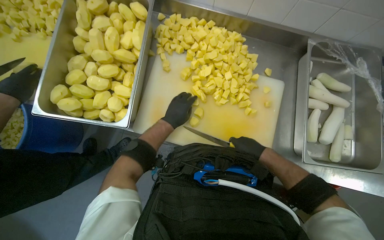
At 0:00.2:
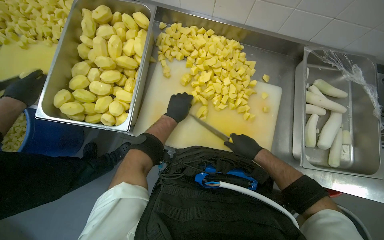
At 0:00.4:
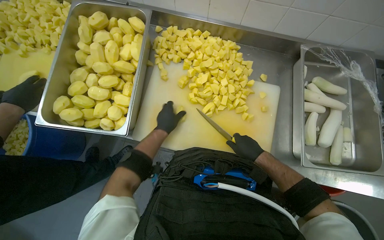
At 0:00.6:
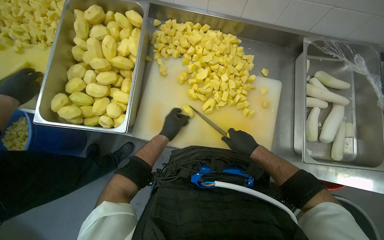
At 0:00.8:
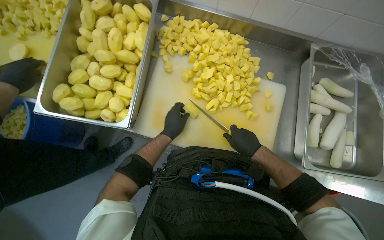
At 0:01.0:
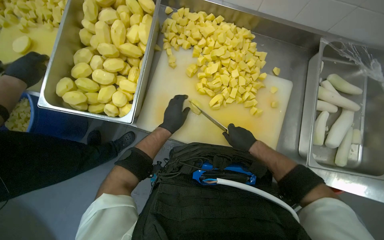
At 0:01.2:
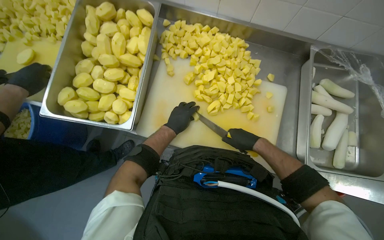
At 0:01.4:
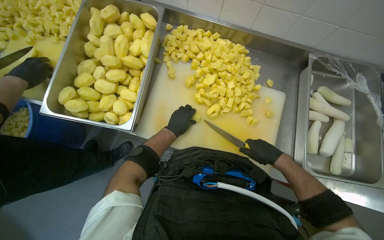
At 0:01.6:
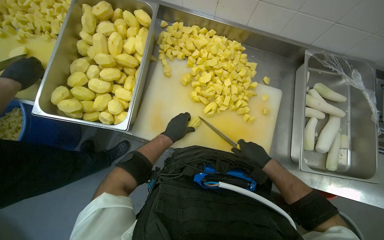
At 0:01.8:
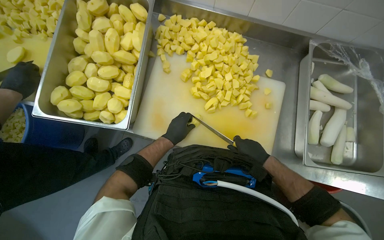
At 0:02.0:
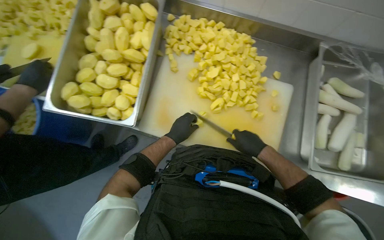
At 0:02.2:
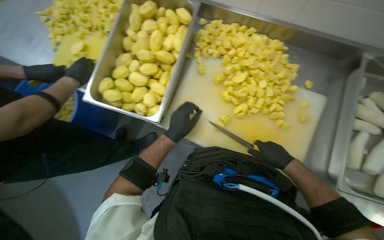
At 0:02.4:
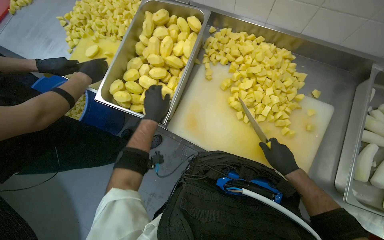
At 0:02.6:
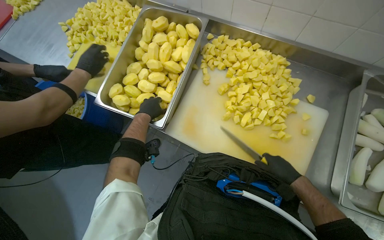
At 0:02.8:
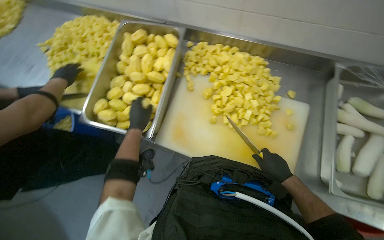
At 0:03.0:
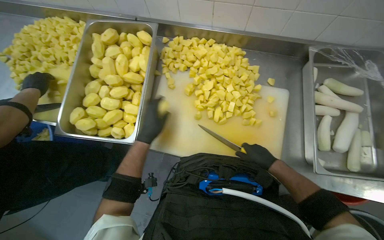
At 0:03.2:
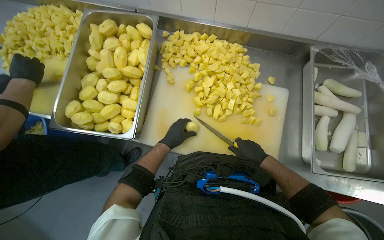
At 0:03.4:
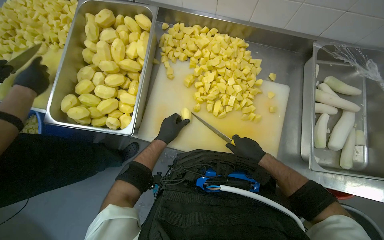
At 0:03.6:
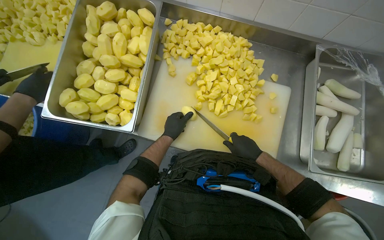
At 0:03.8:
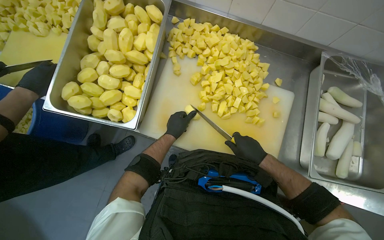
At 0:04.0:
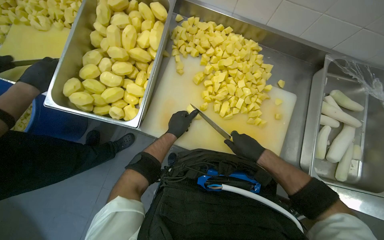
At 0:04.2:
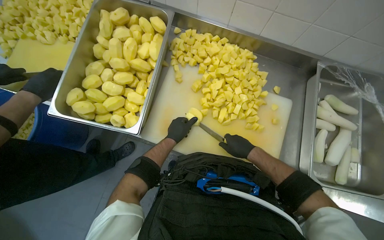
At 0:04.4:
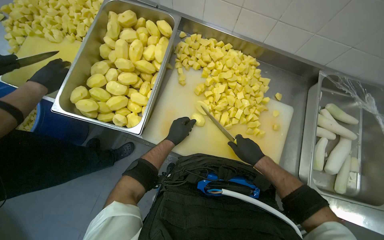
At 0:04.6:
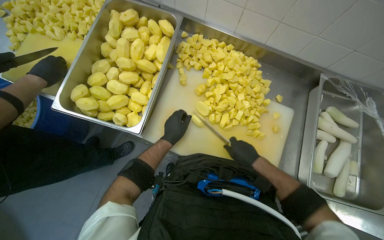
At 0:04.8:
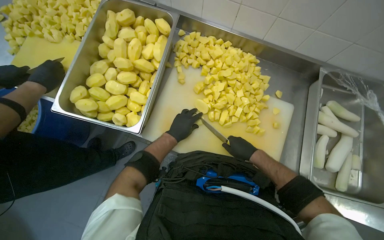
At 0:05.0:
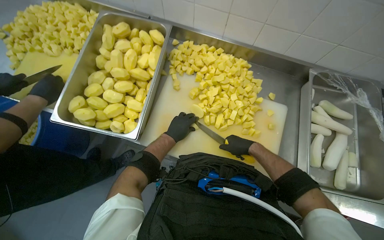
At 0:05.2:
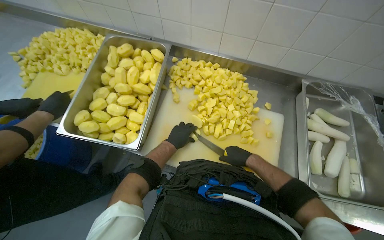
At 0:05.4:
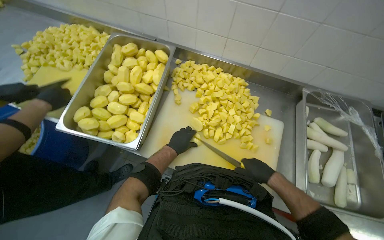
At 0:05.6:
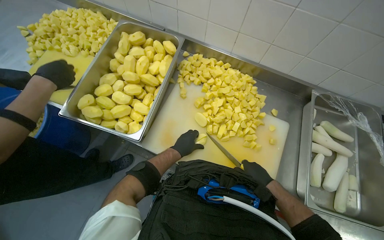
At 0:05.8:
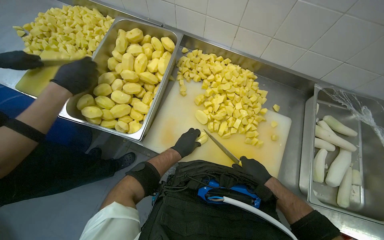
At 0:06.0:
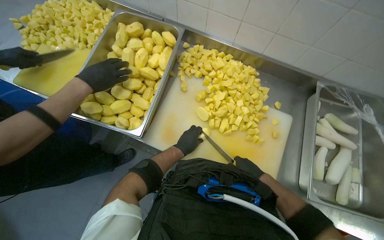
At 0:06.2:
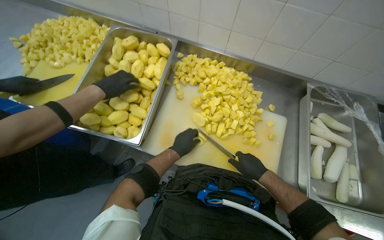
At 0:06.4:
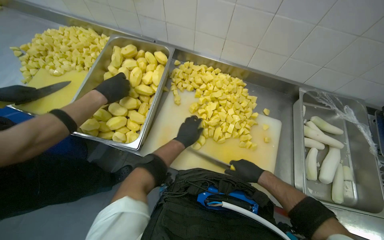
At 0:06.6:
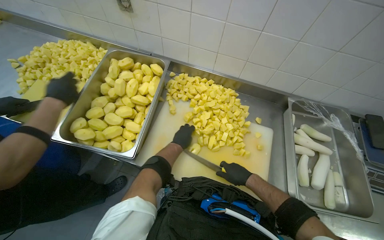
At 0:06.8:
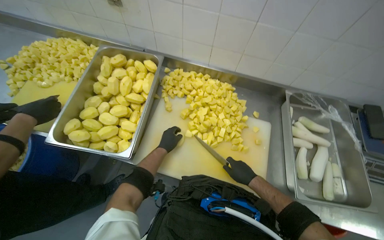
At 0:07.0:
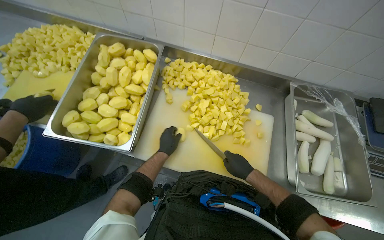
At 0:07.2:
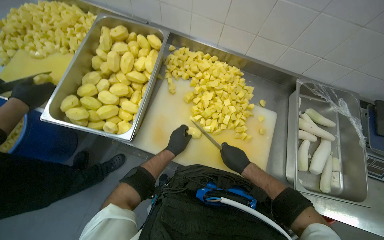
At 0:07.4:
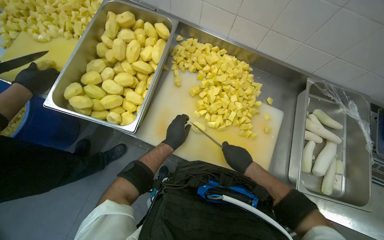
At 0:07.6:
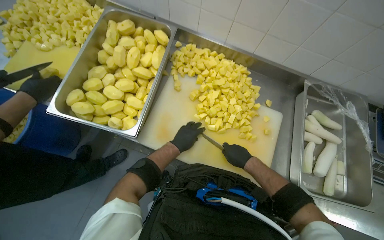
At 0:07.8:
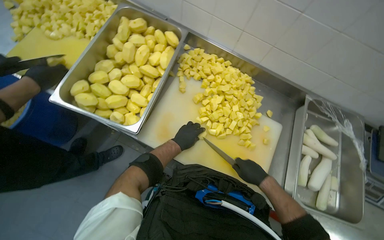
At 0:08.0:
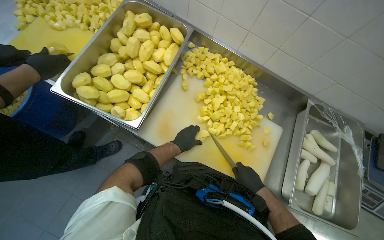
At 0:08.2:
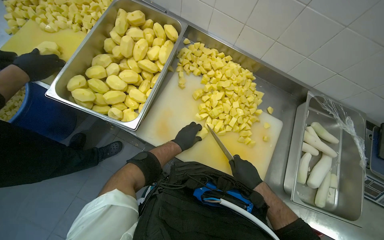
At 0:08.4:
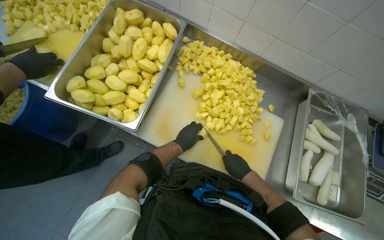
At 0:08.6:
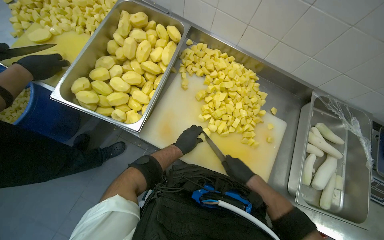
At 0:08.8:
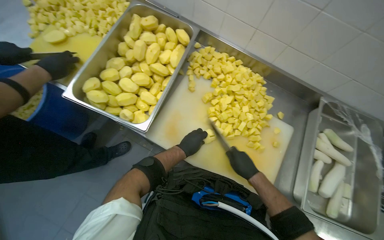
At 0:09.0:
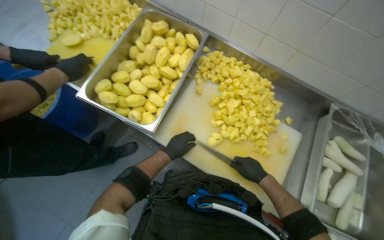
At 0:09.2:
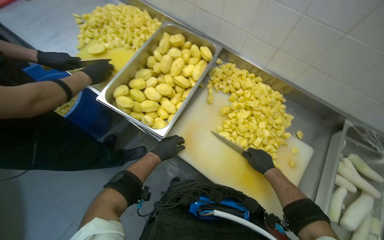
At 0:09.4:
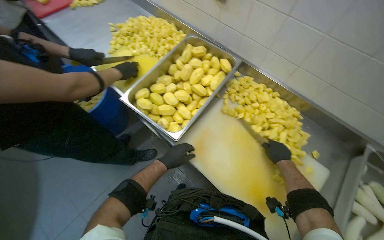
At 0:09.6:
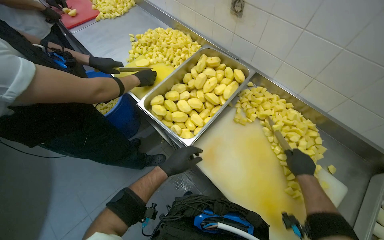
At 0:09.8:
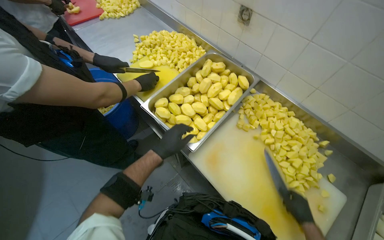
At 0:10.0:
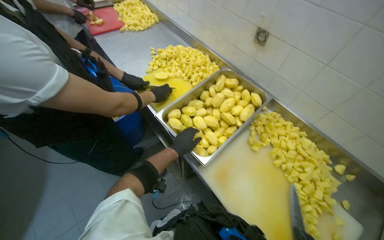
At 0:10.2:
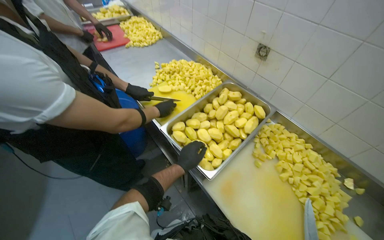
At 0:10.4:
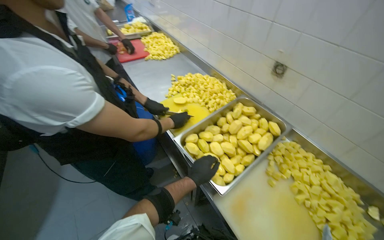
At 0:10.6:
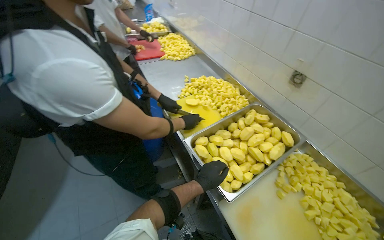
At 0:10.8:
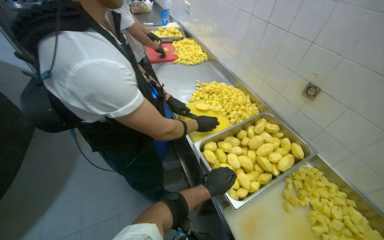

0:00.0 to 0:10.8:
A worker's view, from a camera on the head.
Job: preparing food.
The whole recording: Cutting potatoes into pieces. The worker cuts peeled potatoes into smaller pieces on a white cutting board.
0:00.0 to 0:01.6: The hands stay close to where they were, moving slightly.
0:01.6 to 0:03.0: The left hand goes about 10 cm to the left and nearer to the camera.
0:03.0 to 0:04.6: The left hand shifts some 10 cm farther from the camera.
0:04.6 to 0:07.8: The hands make small movements and keep their place.
0:07.8 to 0:09.2: The left hand moves to the left, roughly 15 cm.
0:09.2 to 0:10.8: The wearer's head swings approximately 30 degrees to the left. The wearer looks some 20 degrees further upward.

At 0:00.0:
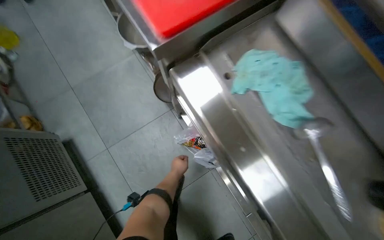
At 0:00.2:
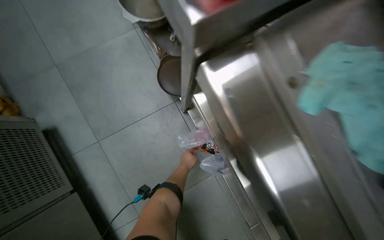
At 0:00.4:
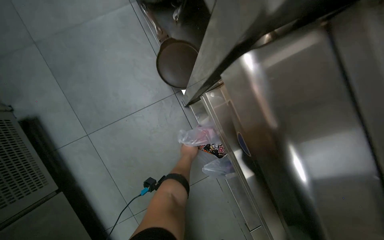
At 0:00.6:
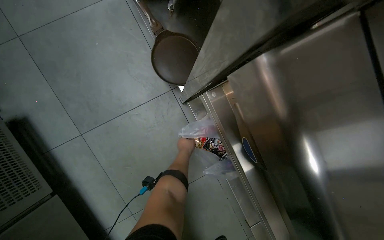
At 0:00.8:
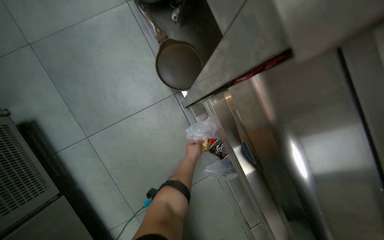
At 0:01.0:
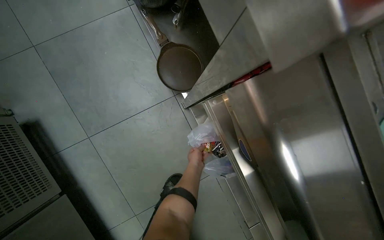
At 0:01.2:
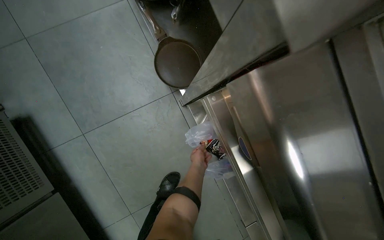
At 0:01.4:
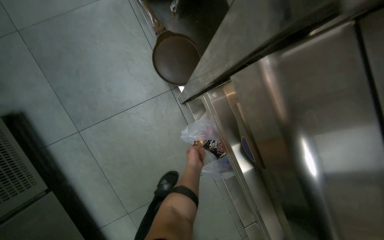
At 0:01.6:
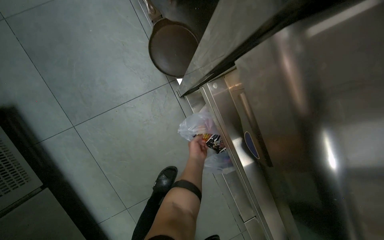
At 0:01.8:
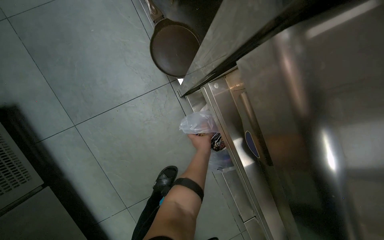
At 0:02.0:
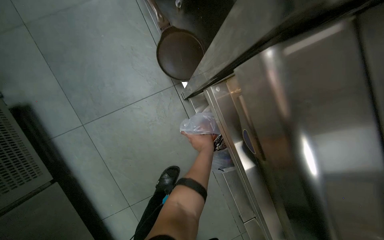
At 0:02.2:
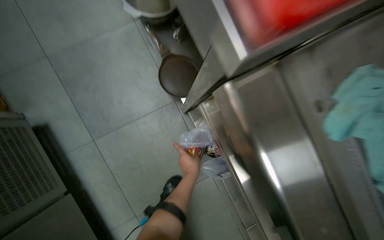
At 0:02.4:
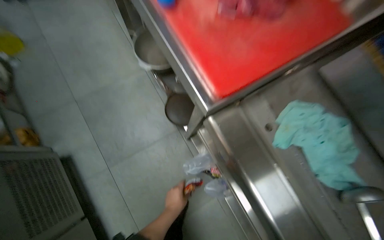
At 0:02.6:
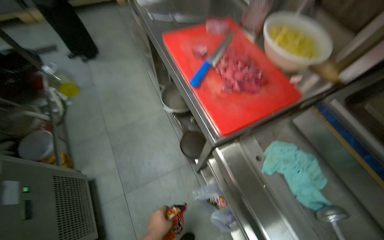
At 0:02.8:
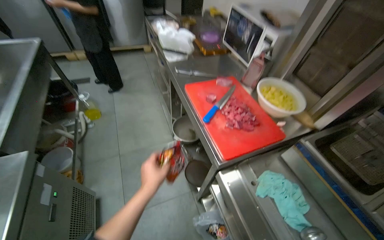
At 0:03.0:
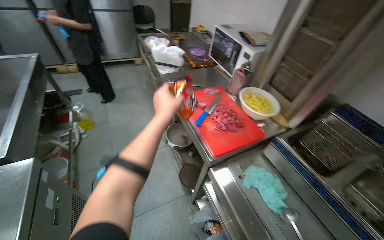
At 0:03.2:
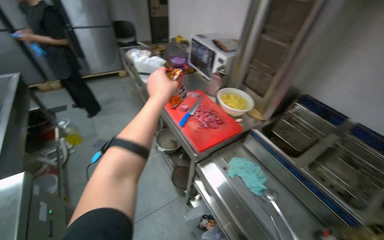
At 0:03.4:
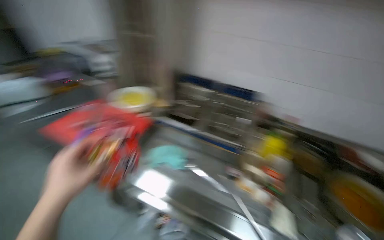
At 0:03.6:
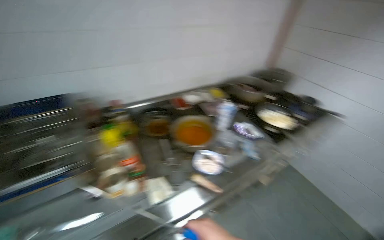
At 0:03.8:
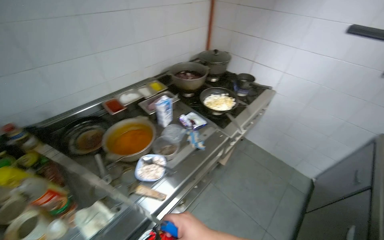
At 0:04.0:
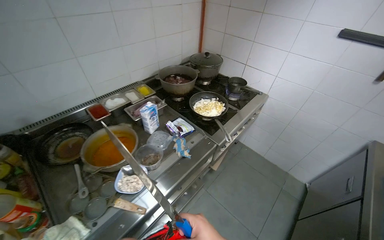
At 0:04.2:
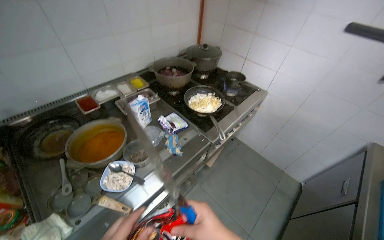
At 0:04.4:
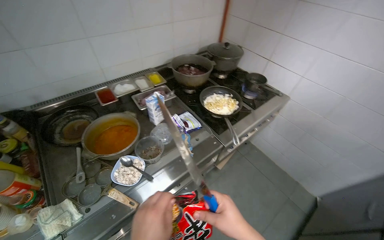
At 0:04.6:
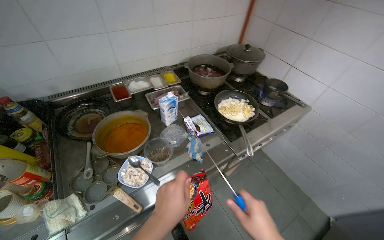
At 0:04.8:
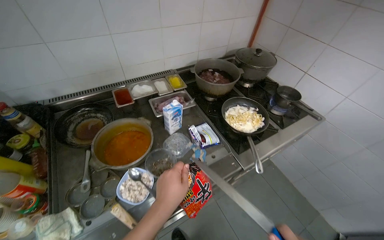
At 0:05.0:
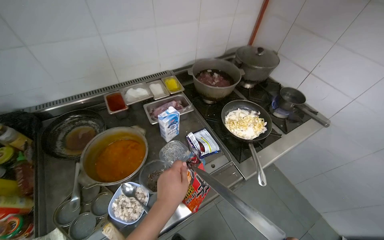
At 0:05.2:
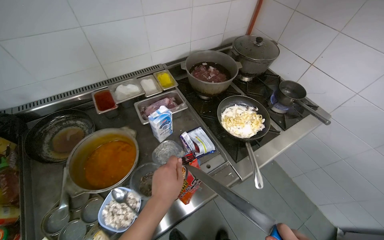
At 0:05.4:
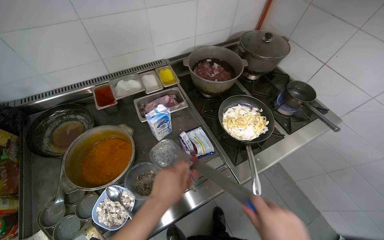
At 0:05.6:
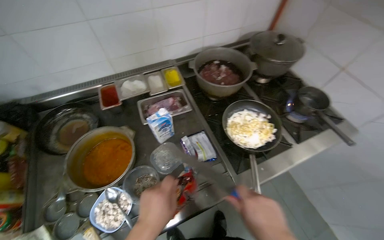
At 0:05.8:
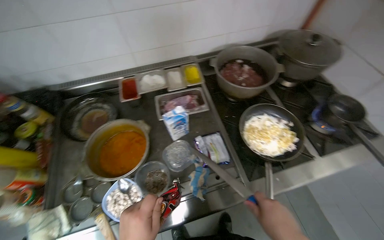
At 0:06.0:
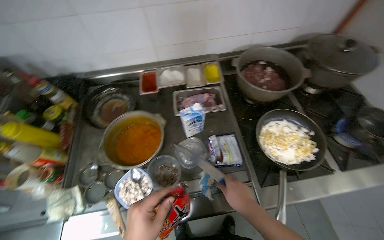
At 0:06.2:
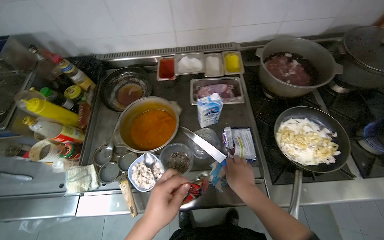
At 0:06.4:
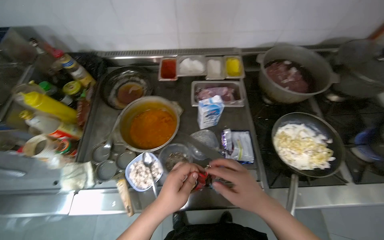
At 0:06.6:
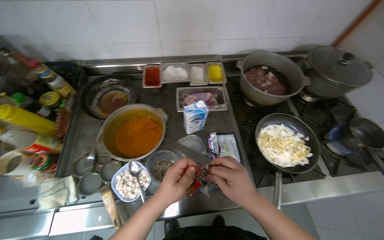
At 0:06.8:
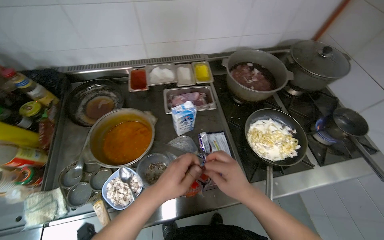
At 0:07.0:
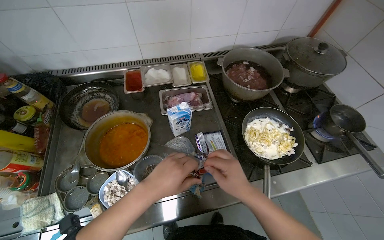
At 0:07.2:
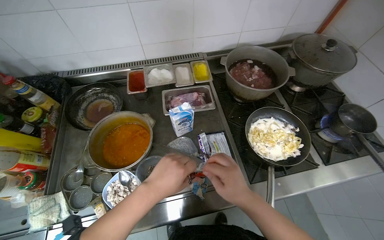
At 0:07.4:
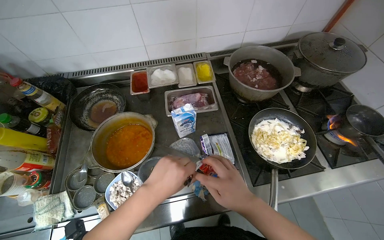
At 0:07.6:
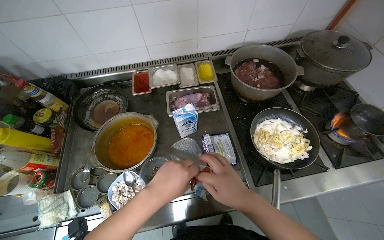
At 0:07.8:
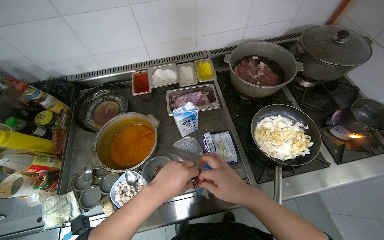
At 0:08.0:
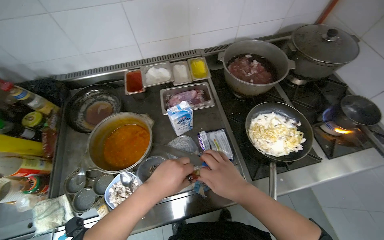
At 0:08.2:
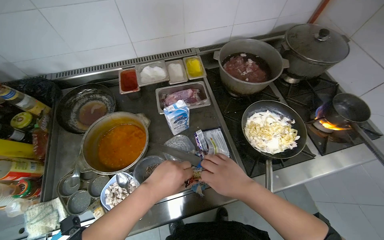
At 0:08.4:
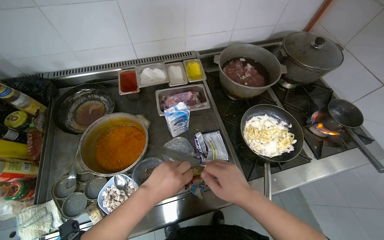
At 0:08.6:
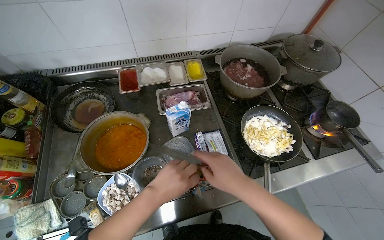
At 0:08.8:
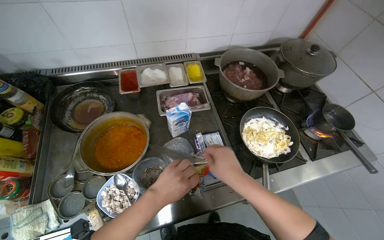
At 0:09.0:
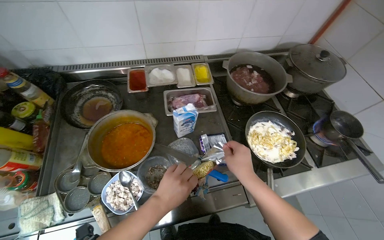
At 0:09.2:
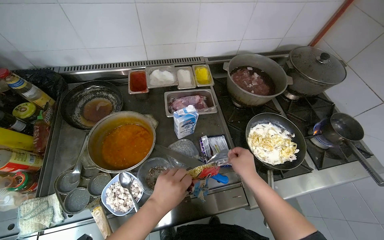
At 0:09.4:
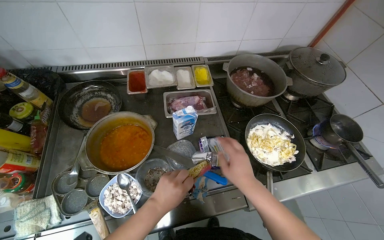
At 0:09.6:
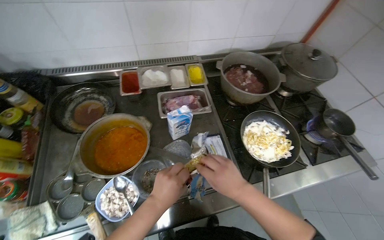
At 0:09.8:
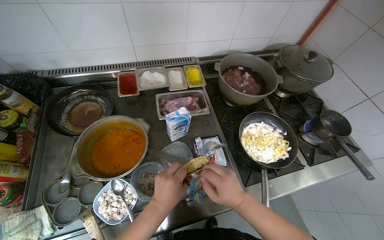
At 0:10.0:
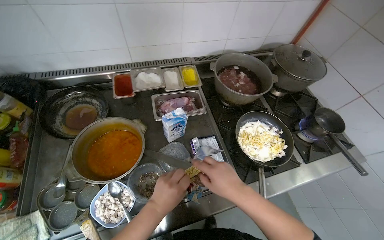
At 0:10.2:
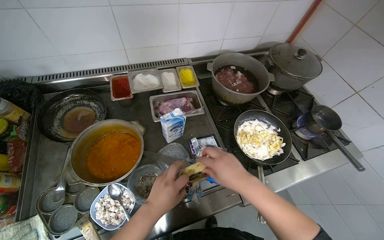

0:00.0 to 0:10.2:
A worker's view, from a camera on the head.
Job: cooking food.
The whole recording: Preparing instant noodles. The worker opens instant noodle packets and adds the noodles and seasoning to a pot on the stove.
0:01.4 to 0:03.0: The camera travels approximately 70 cm. The wearer looks about 45 degrees further upward.
0:03.0 to 0:04.4: The camera travels about 90 cm. The head rotates some 80 degrees to the right.
0:04.4 to 0:05.8: The head rotates about 20 degrees to the left.
0:07.2 to 0:08.8: The left hand shifts approximately 10 cm farther from the camera.
0:08.8 to 0:10.2: The hands are busy where they are.
